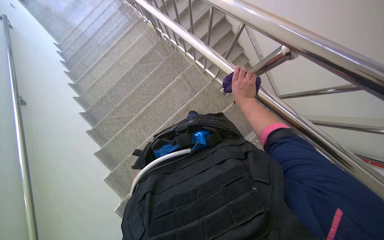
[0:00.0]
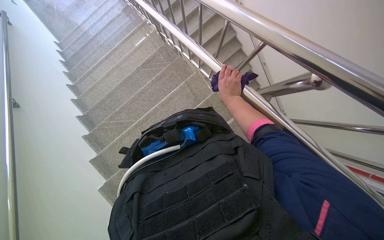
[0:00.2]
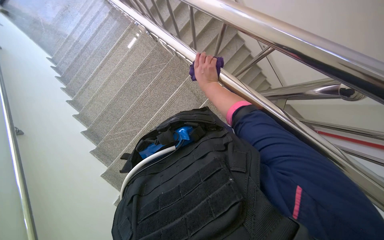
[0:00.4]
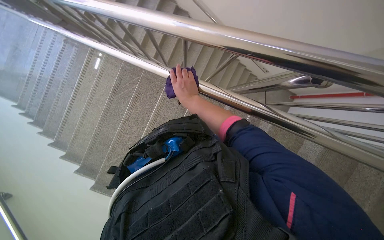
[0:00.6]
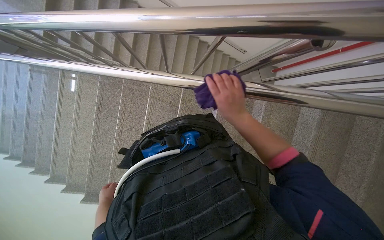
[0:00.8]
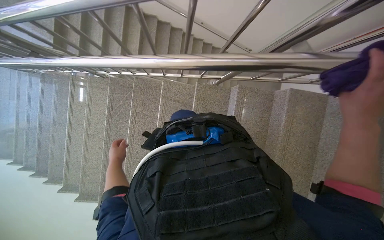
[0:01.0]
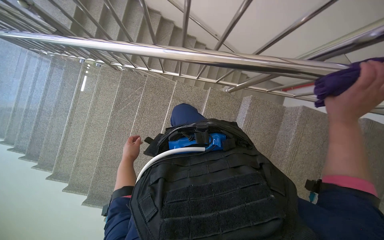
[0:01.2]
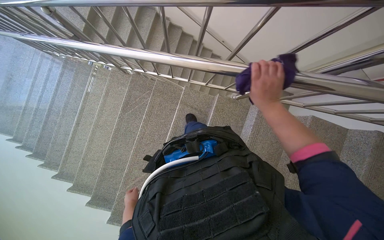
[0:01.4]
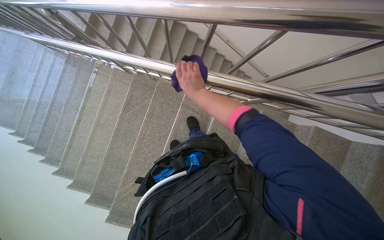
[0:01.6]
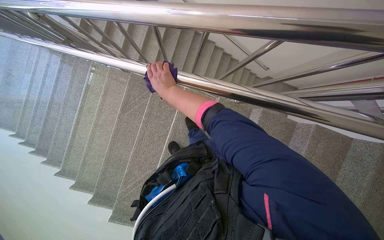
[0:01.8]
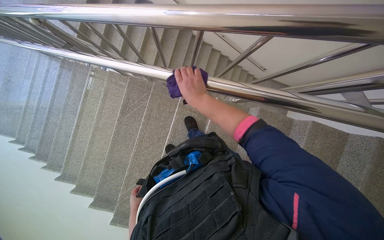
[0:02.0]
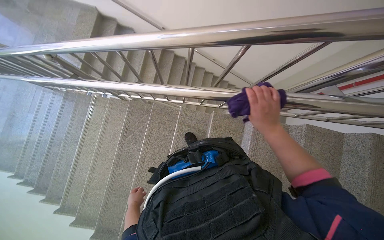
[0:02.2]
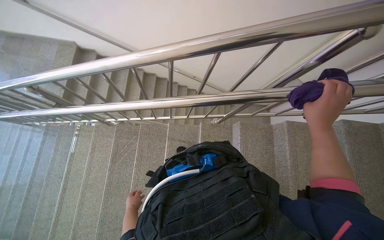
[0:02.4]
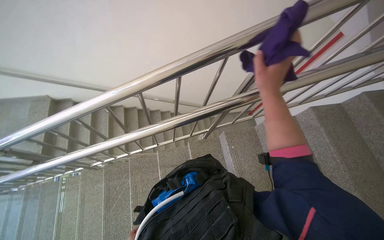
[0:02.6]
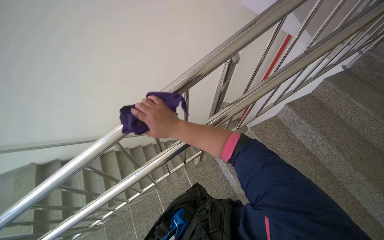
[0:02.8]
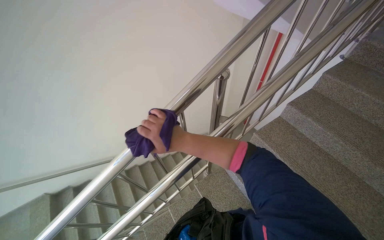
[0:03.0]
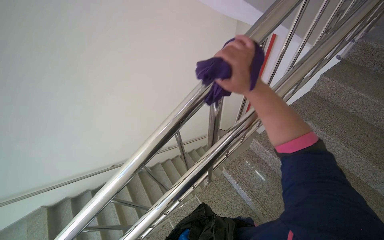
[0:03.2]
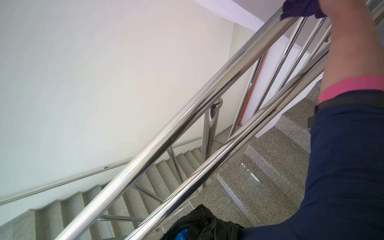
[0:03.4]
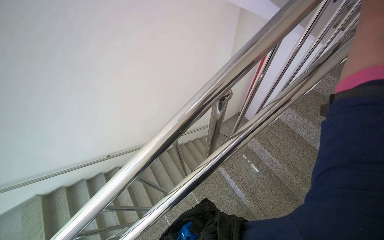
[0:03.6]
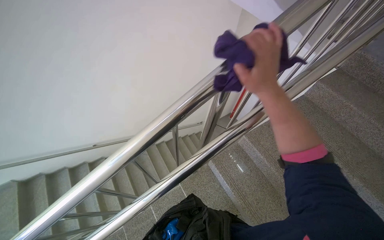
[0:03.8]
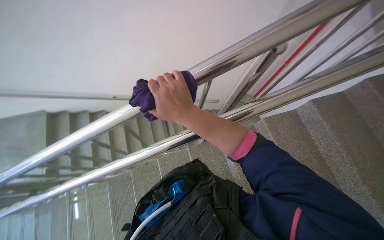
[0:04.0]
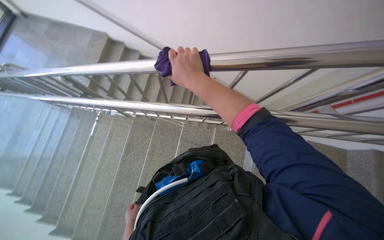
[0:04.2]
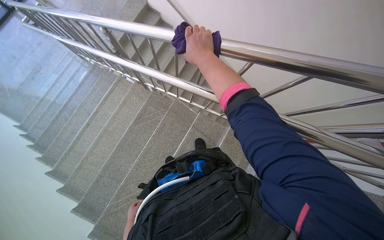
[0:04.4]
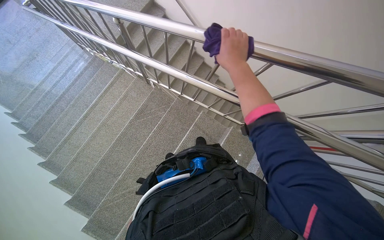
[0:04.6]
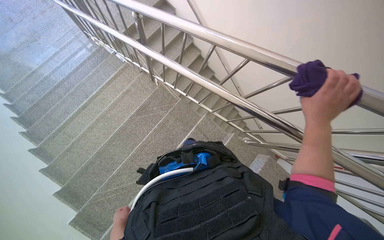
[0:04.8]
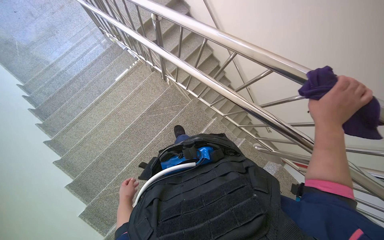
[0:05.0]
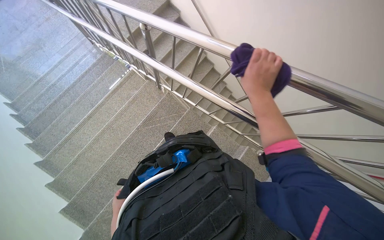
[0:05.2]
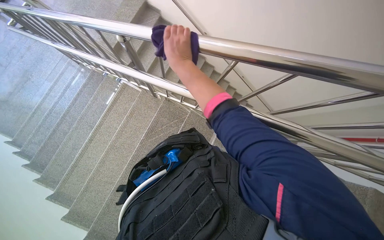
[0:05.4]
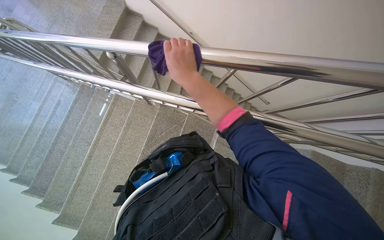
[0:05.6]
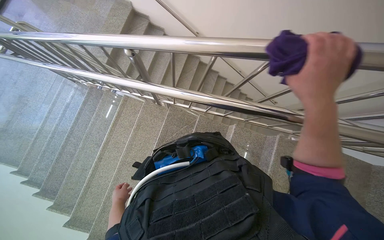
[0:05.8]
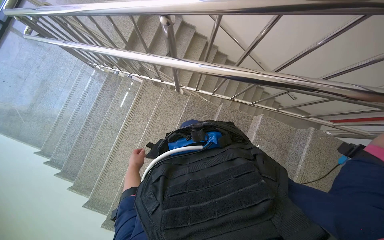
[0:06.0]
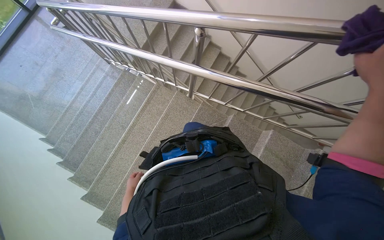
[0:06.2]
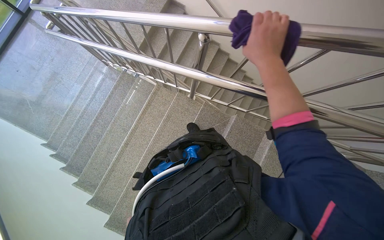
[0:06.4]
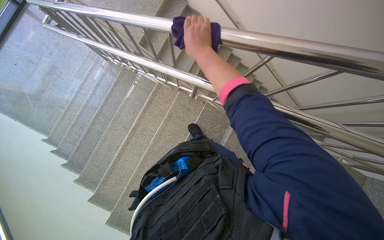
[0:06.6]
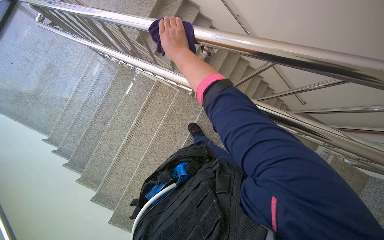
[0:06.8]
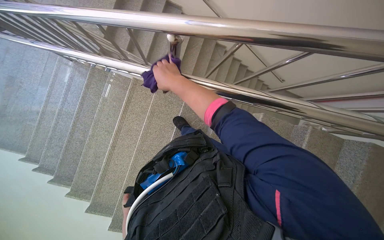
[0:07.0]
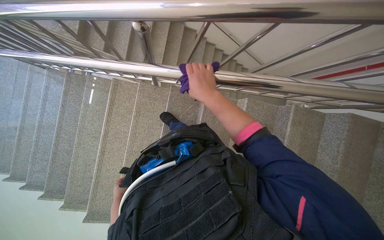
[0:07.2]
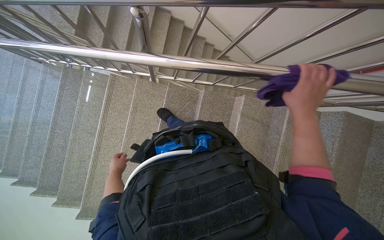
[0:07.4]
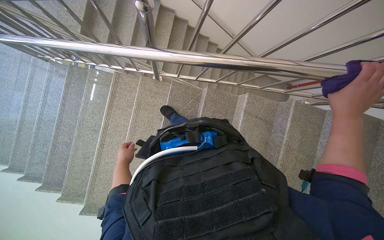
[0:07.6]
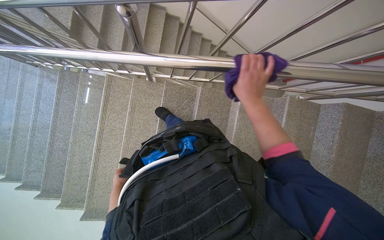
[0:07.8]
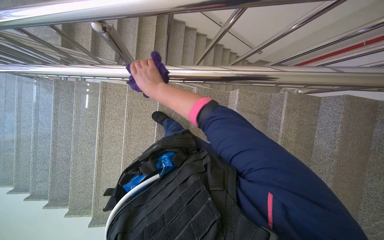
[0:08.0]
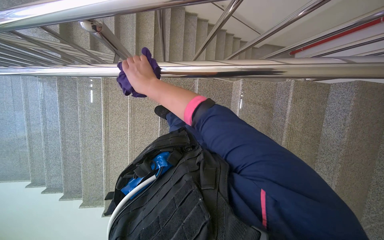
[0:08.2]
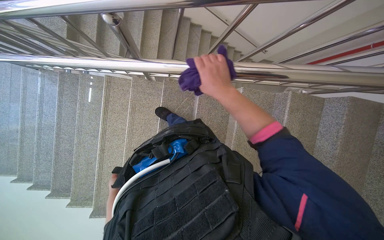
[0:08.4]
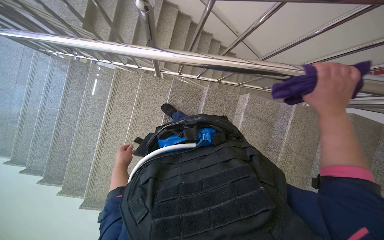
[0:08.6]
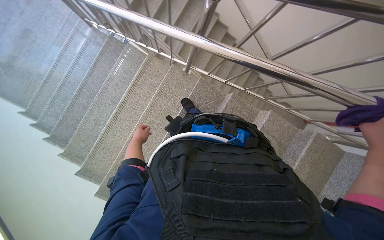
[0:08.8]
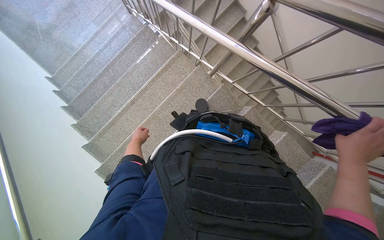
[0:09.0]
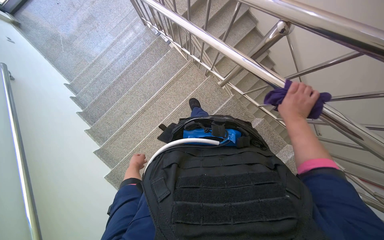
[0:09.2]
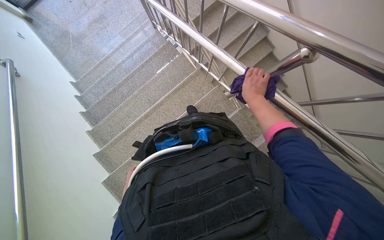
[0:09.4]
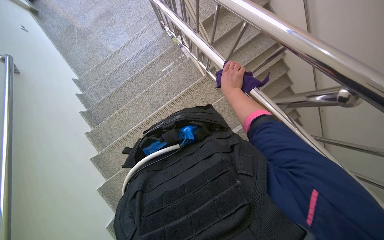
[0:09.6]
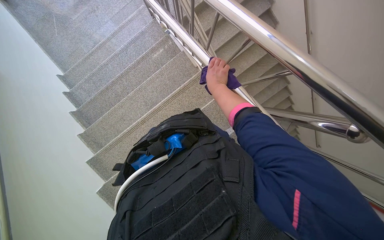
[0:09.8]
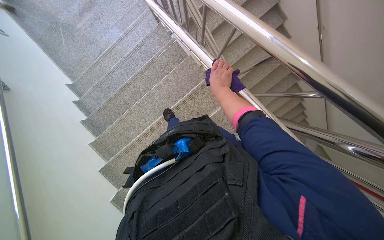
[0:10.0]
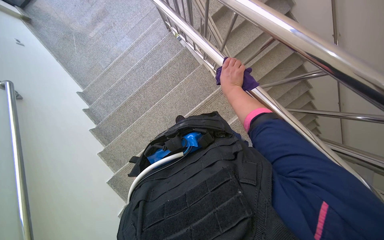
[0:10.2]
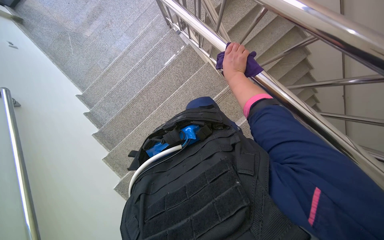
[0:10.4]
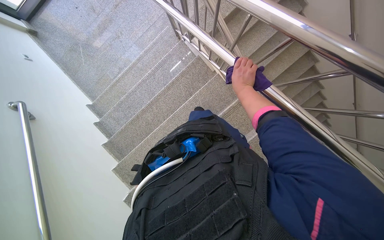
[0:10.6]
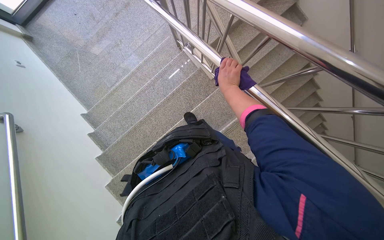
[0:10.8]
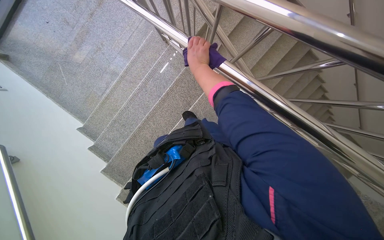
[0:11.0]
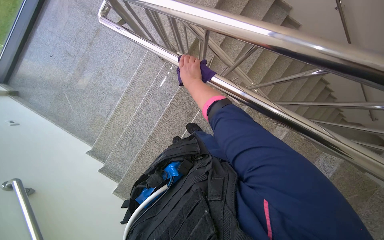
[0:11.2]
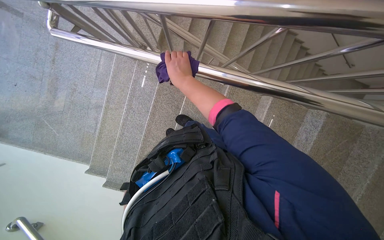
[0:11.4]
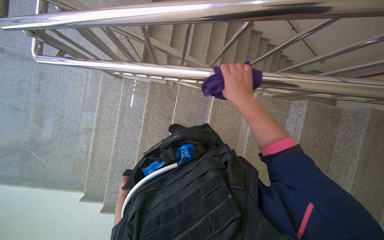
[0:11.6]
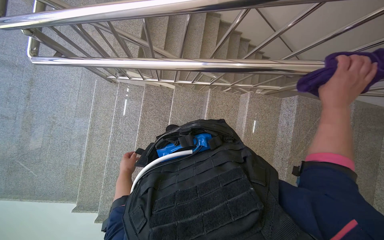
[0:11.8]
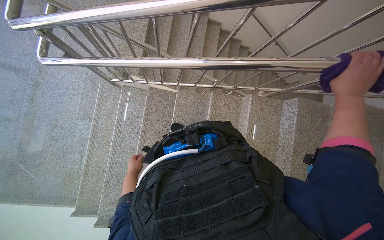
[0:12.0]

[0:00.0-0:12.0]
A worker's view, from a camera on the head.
Job: wiping surfaces.
The whole recording: Wiping metal stair railings. The worker wipes the metal railings of the stairs with a purple cloth.
0:00.0 to 0:01.6: Everything in view rotates some 30 degrees counterclockwise.
0:01.6 to 0:03.0: The view tips upward by about 35 degrees. The scene rotates counterclockwise by some 55 degrees.
0:04.4 to 0:06.0: The camera travels some 50 cm.
0:09.0 to 0:10.4: The head travels approximately 70 cm.
0:10.4 to 0:12.0: Everything in view rotates approximately 40 degrees counterclockwise.

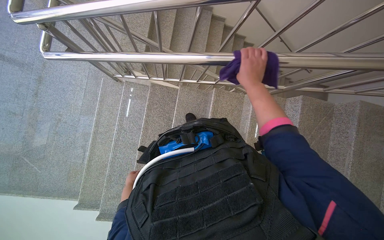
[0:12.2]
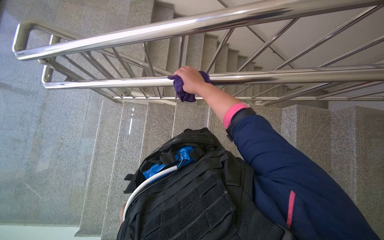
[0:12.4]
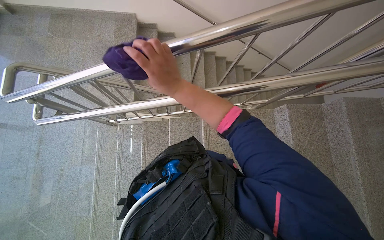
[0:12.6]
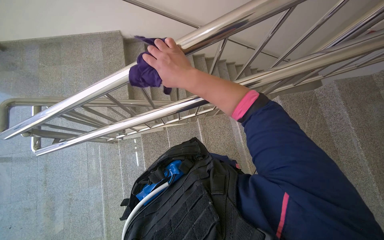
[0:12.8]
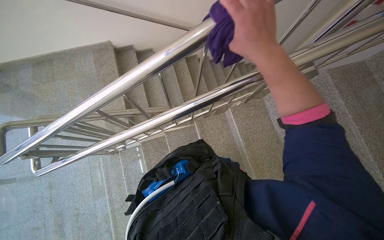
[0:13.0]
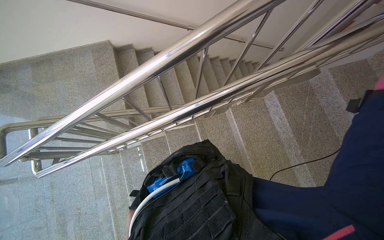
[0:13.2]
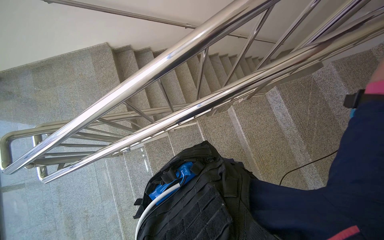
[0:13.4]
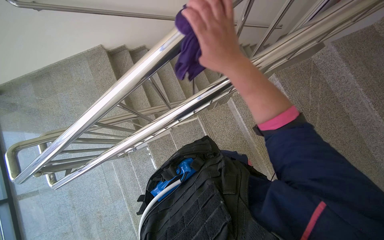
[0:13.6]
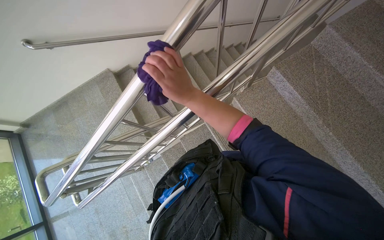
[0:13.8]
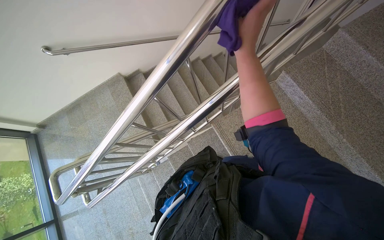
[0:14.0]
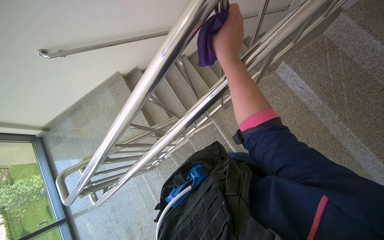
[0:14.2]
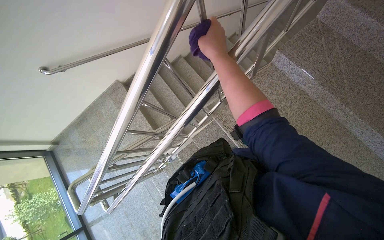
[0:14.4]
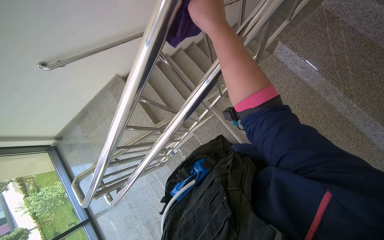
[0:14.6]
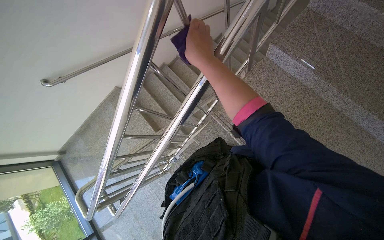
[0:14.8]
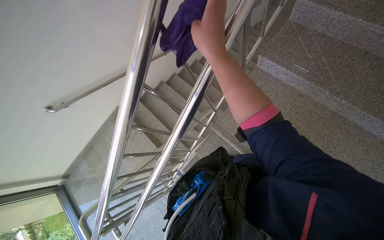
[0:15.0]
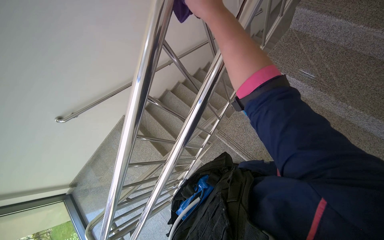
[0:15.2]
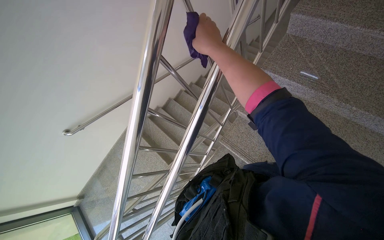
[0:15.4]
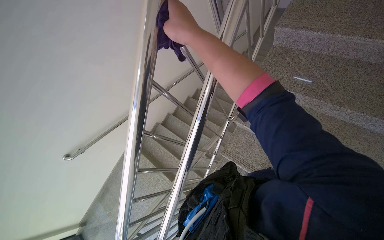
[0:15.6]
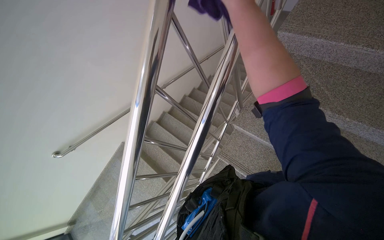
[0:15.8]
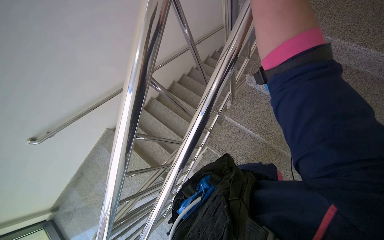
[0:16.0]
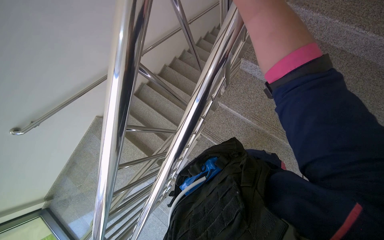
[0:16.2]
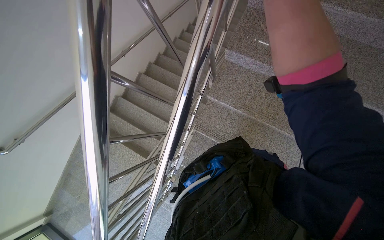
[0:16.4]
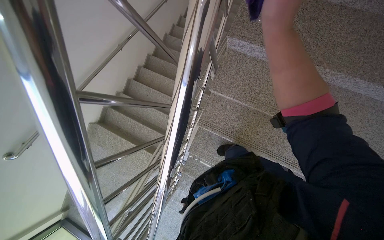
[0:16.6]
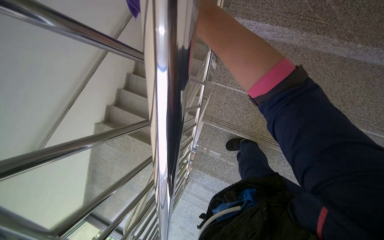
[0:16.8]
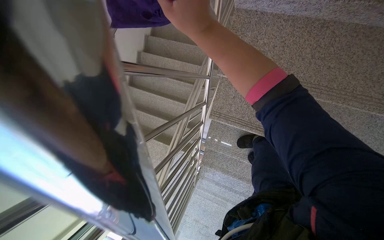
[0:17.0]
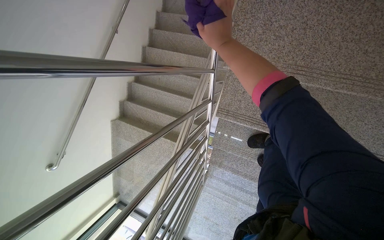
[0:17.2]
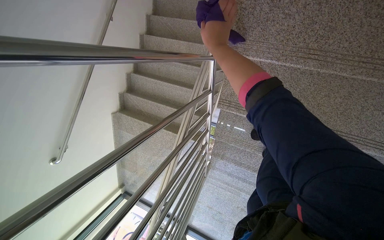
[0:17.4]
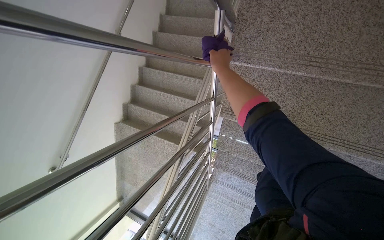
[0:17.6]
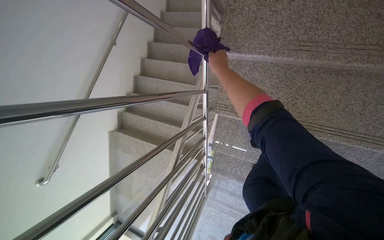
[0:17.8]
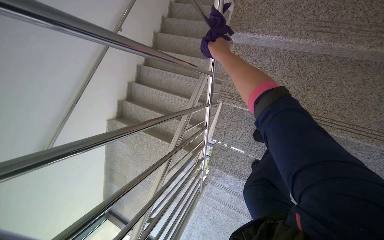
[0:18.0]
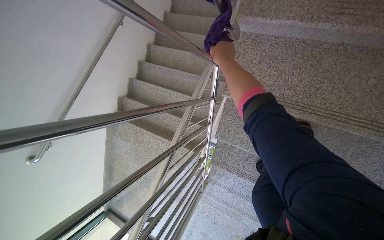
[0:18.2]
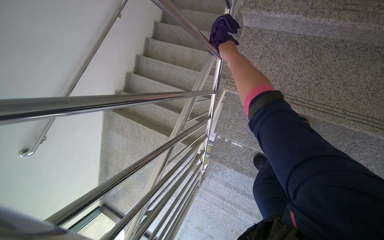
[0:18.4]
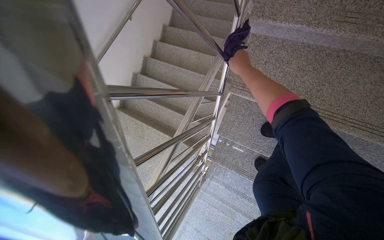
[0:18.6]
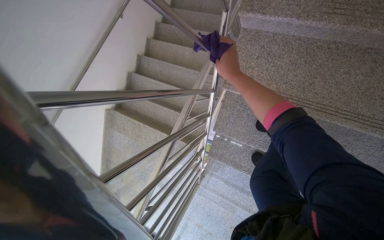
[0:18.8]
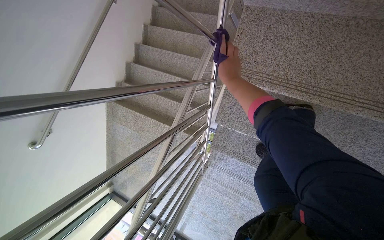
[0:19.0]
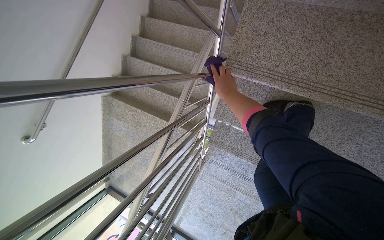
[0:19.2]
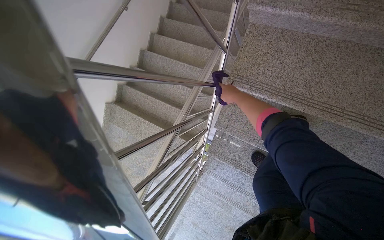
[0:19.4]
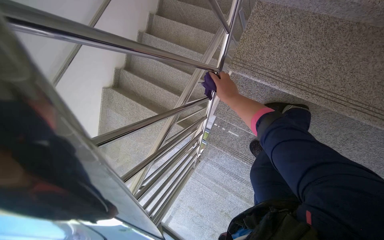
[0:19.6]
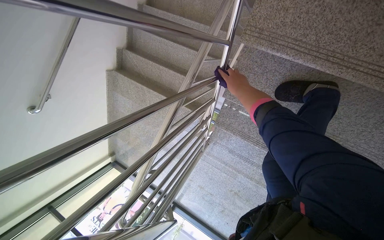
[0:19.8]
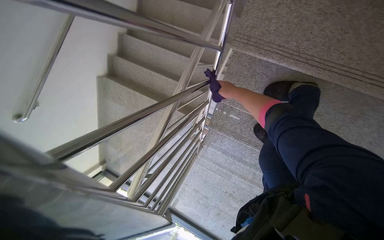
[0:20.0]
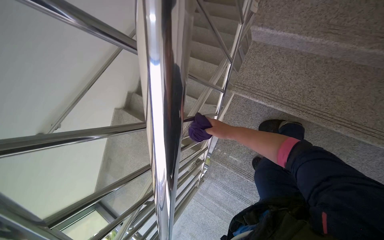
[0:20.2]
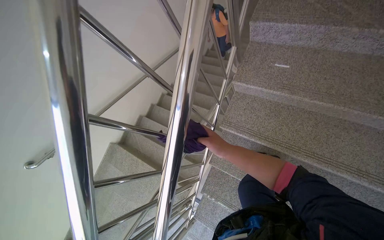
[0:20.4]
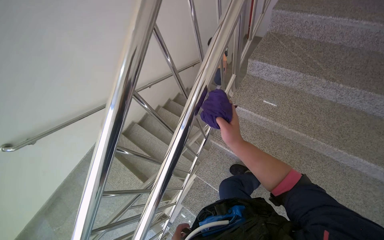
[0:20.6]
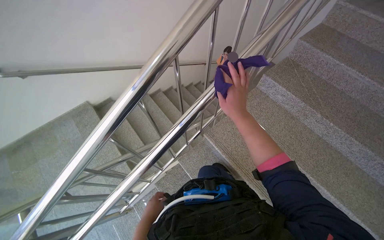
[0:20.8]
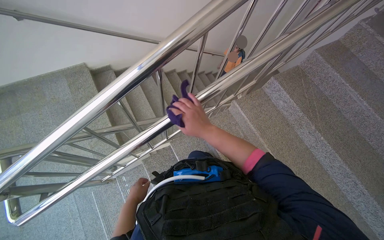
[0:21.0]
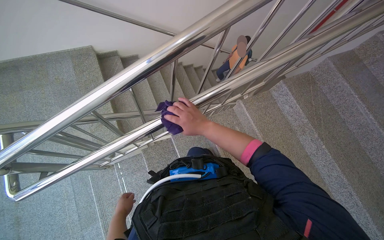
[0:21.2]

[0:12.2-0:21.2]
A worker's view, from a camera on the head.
Job: wiping surfaces.
The whole recording: Wiping metal stair railings. The worker wipes the metal railings of the stairs with a purple cloth.
0:12.2 to 0:13.8: The scene turns about 45 degrees counterclockwise in the picture.
0:16.6 to 0:18.2: The camera travels some 50 cm.
0:18.2 to 0:19.8: The wearer looks roughly 15 degrees further downward. The right hand travels down the picture by approximately 25 cm.
0:19.8 to 0:21.2: The camera travels about 60 cm. The view pans to the right by roughly 20 degrees. The view tilts some 35 degrees upward. Everything in view rotates approximately 55 degrees clockwise.
